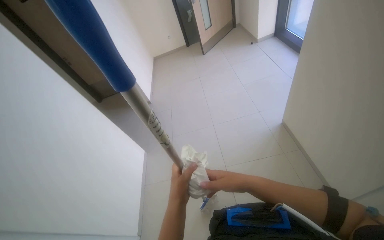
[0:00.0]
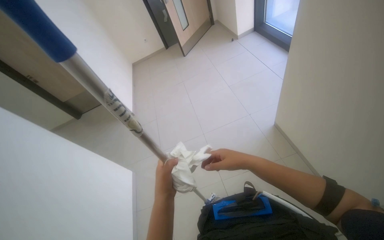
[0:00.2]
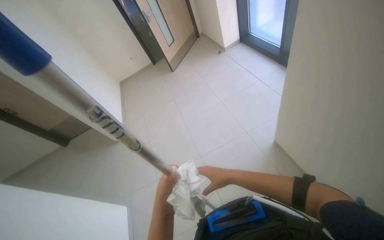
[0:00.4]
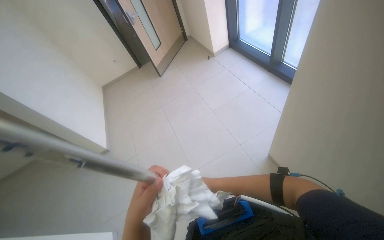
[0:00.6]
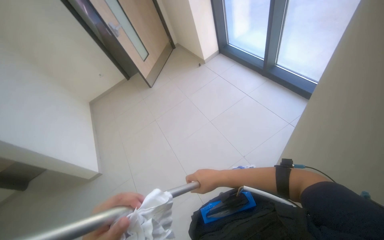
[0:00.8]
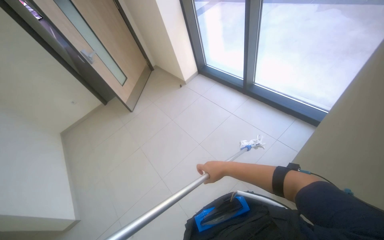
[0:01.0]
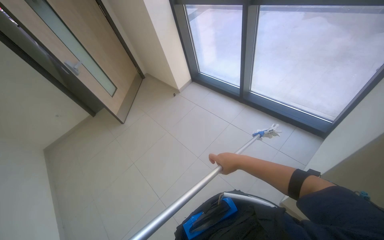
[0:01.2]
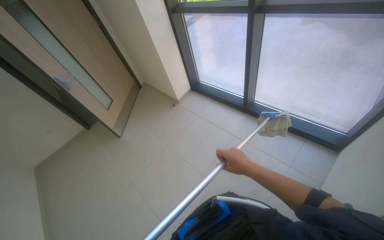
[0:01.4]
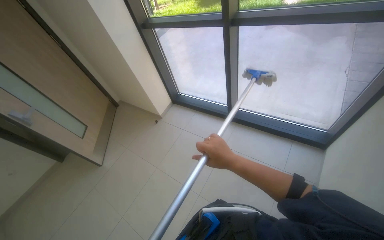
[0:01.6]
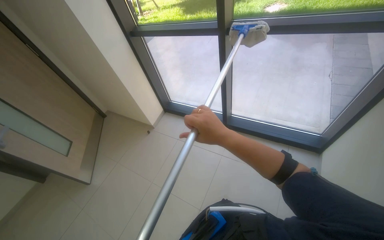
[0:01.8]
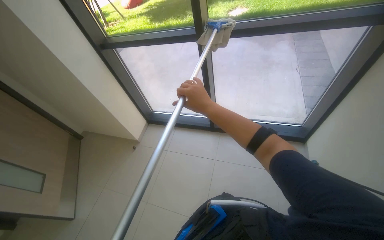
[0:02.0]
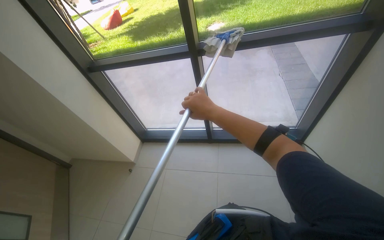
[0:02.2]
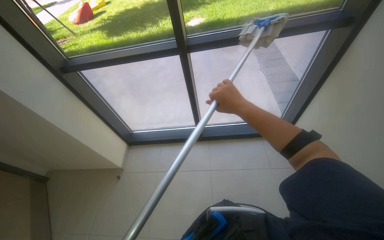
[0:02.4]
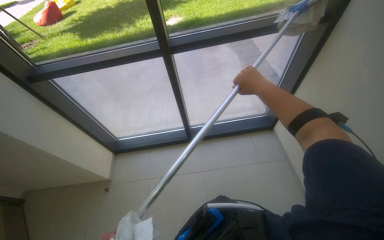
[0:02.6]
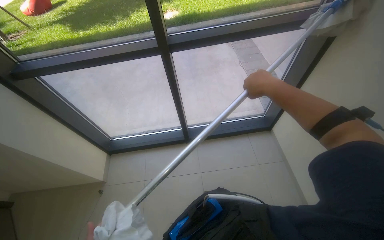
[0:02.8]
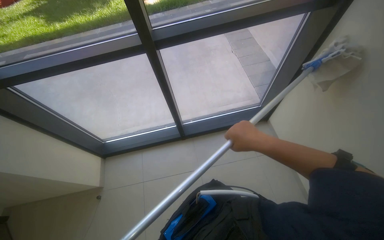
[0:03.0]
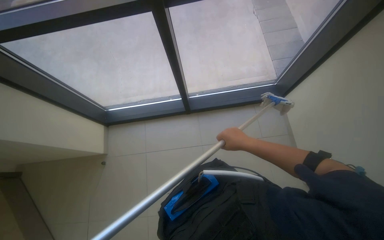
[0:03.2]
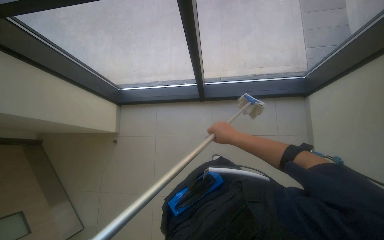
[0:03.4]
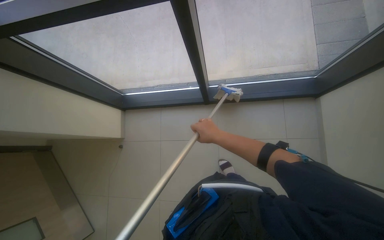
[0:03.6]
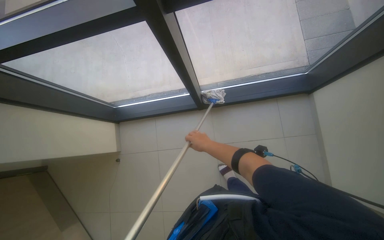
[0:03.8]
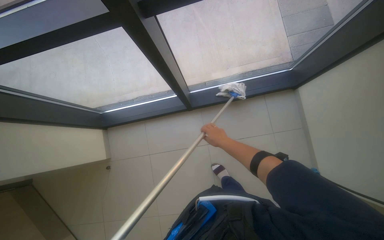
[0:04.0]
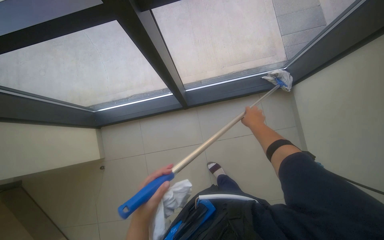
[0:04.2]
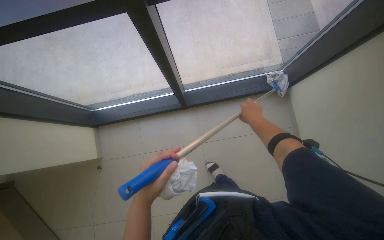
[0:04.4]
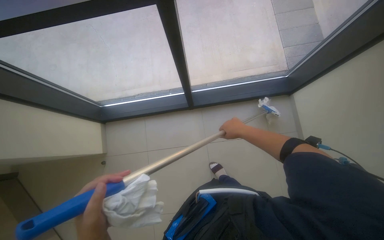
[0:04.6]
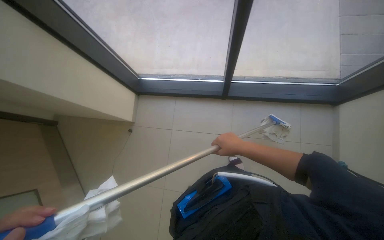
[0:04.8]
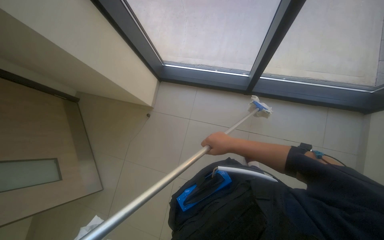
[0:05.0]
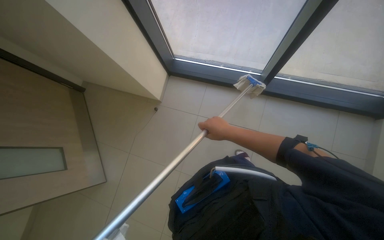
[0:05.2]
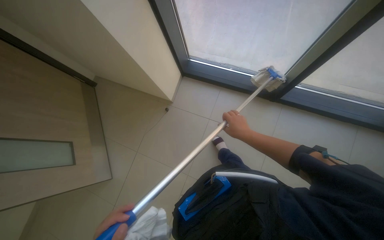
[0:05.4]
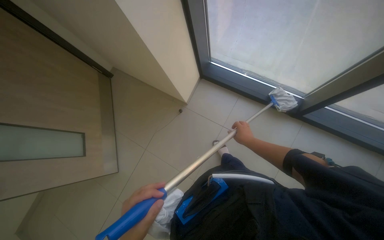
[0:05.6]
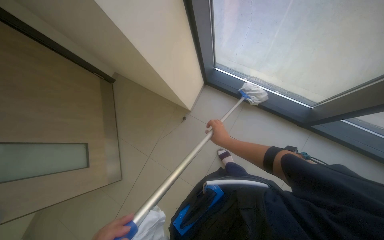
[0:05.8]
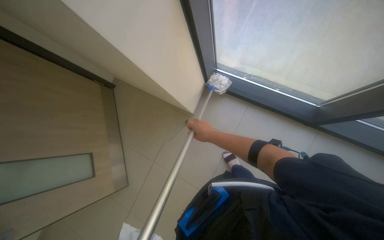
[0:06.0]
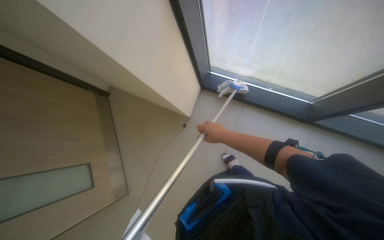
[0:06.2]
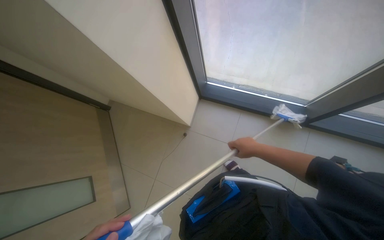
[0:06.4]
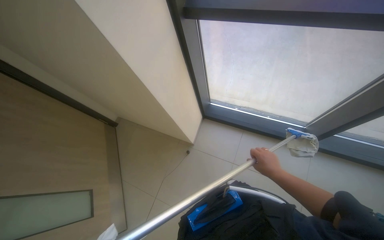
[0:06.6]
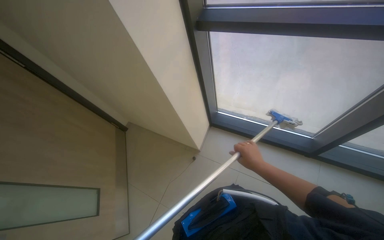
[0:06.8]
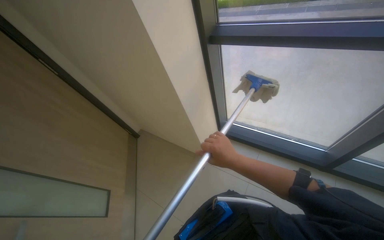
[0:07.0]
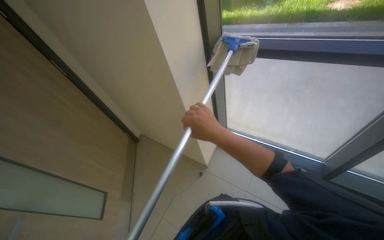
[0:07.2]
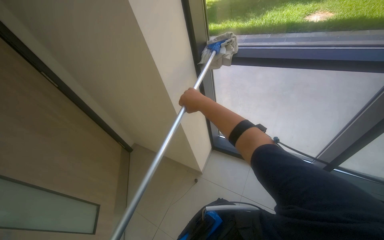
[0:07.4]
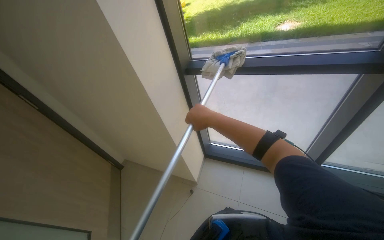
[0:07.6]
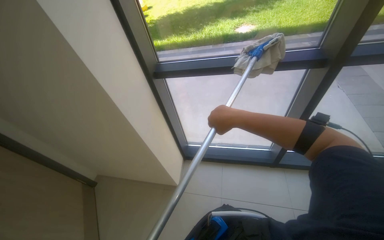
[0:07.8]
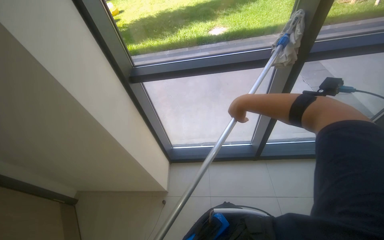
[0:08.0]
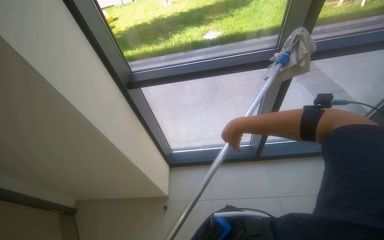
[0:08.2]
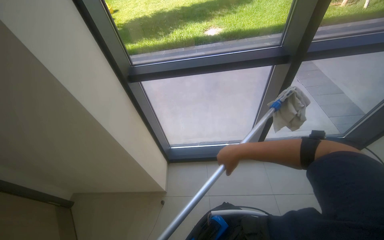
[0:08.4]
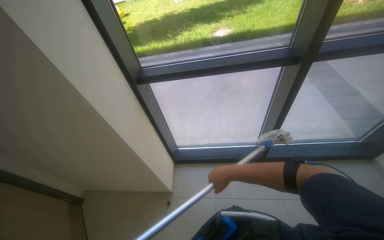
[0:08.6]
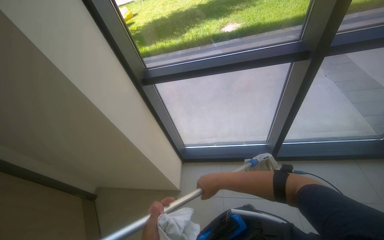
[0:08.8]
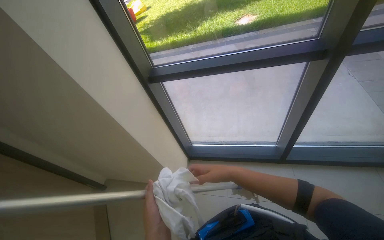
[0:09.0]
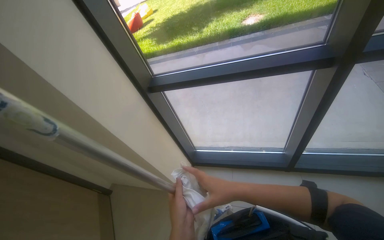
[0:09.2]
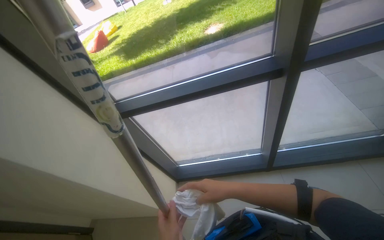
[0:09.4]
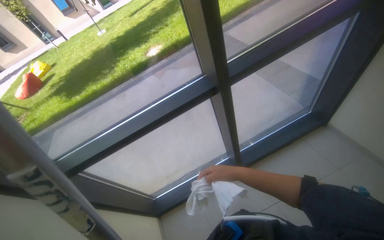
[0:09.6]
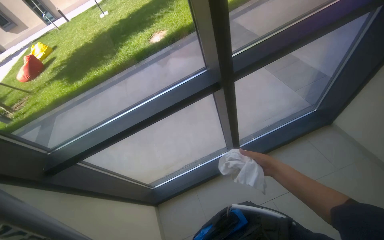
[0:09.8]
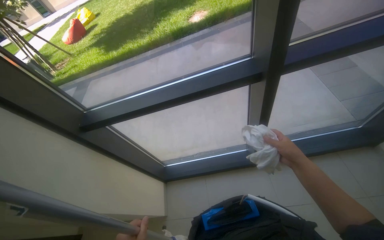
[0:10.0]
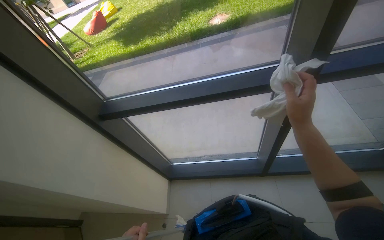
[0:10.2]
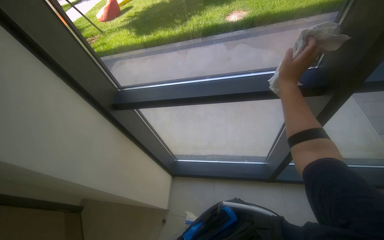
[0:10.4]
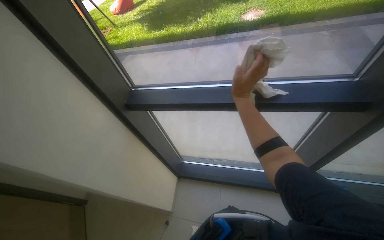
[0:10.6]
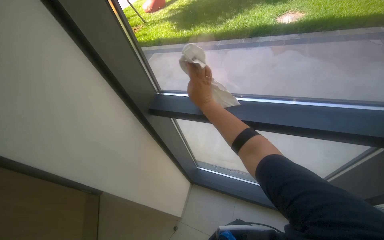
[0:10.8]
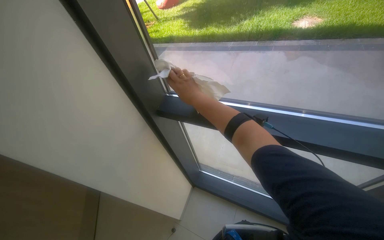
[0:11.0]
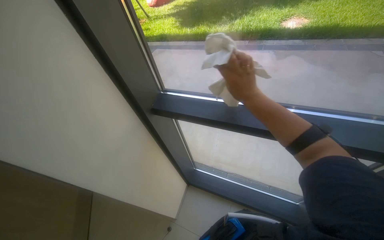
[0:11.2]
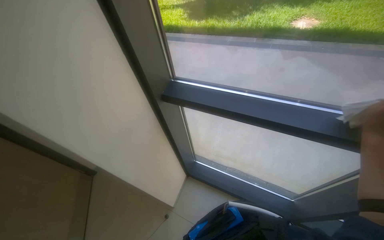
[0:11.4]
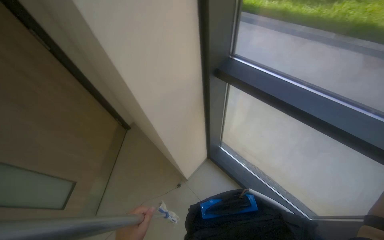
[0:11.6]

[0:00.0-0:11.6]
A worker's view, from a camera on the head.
Job: cleaning windows.
The whole recording: Cleaning glass windows. The worker cleans the glass windows using a mop and a cloth.
0:00.0 to 0:01.4: The camera travels approximately 70 cm. The head rotates about 30 degrees to the right. The wearer looks roughly 15 degrees further upward.
0:01.4 to 0:02.8: The head travels about 60 cm. The head rotates some 50 degrees to the right. The wearer looks some 10 degrees further upward.
0:02.8 to 0:04.4: The camera is carried roughly 40 cm. The camera pitches downward, by about 25 degrees.
0:04.4 to 0:05.8: The camera travels about 50 cm. The head turns to the left by about 45 degrees.
0:05.8 to 0:07.2: The camera pitches upward, by some 25 degrees. The right hand moves nearer to the camera, roughly 25 cm, and reaches roughly 15 cm to the right, then returns.
0:07.2 to 0:08.8: The wearer looks approximately 25 degrees further to the right.
0:08.8 to 0:10.2: The right hand is displaced up the picture and to the right by roughly 50 cm.
0:10.2 to 0:11.6: The head turns to the left by roughly 45 degrees.

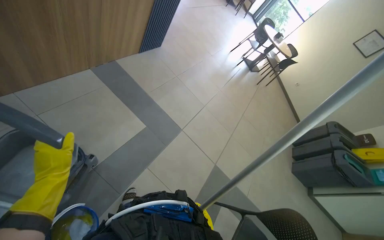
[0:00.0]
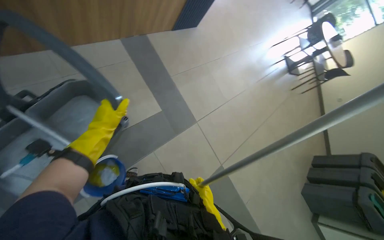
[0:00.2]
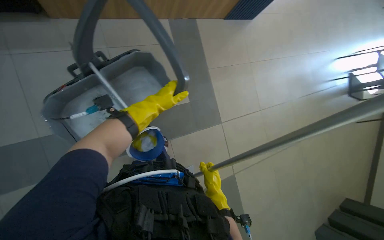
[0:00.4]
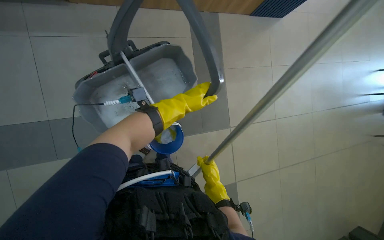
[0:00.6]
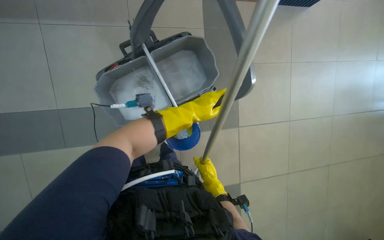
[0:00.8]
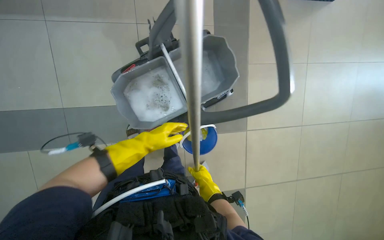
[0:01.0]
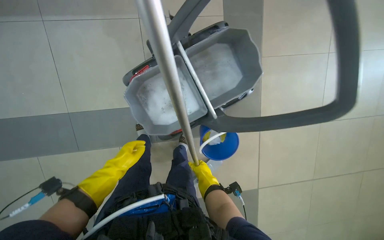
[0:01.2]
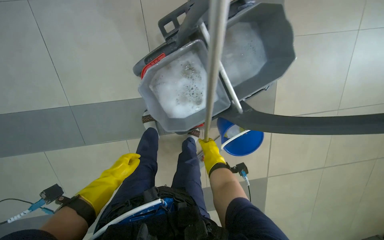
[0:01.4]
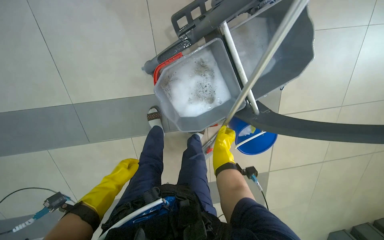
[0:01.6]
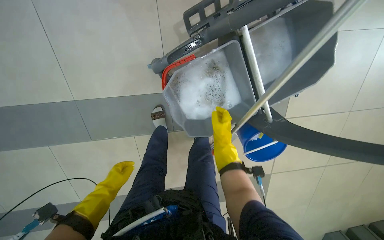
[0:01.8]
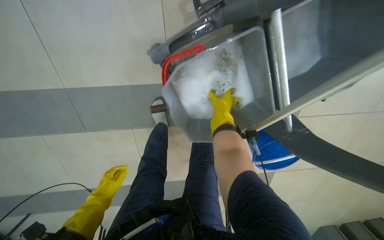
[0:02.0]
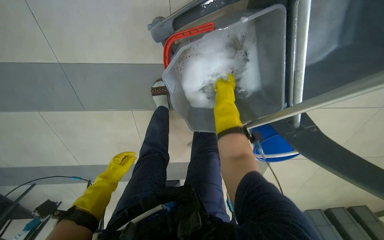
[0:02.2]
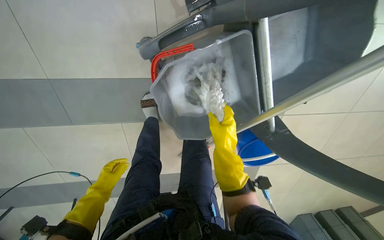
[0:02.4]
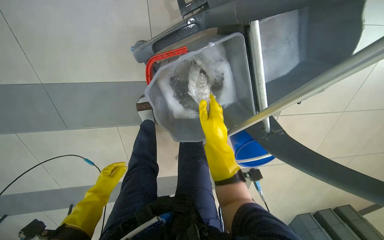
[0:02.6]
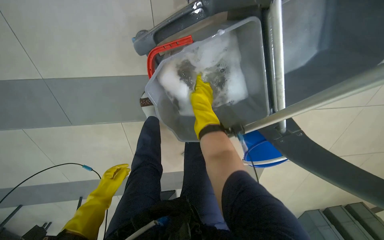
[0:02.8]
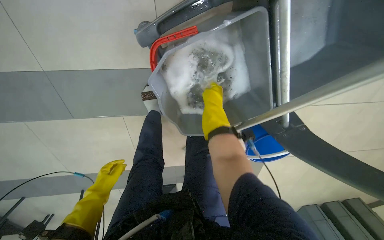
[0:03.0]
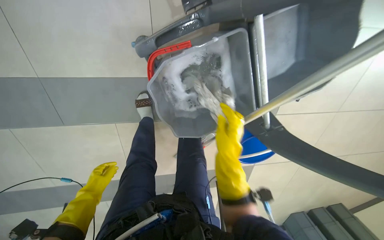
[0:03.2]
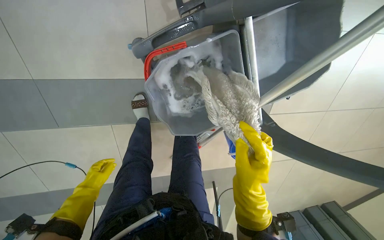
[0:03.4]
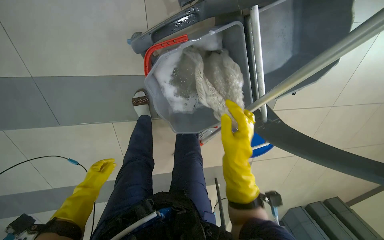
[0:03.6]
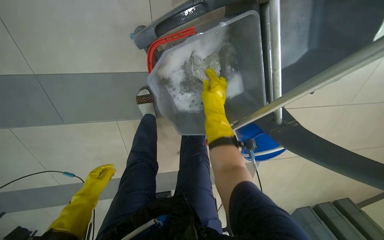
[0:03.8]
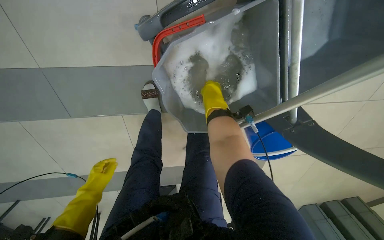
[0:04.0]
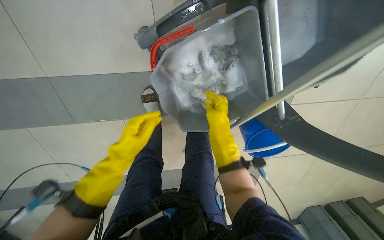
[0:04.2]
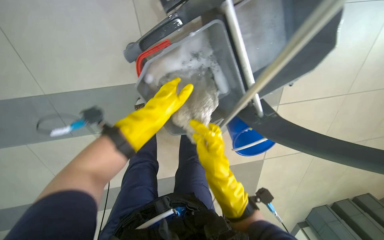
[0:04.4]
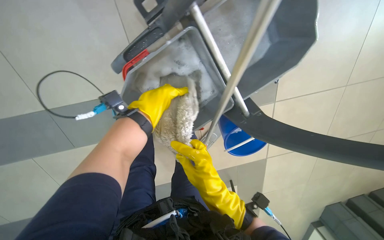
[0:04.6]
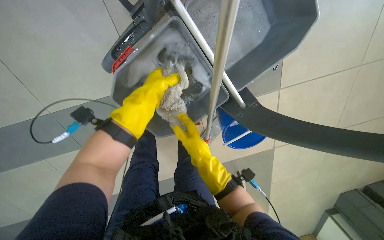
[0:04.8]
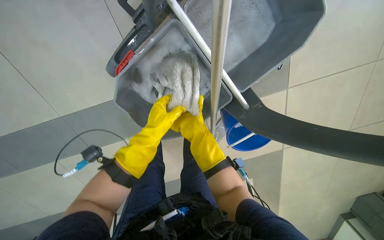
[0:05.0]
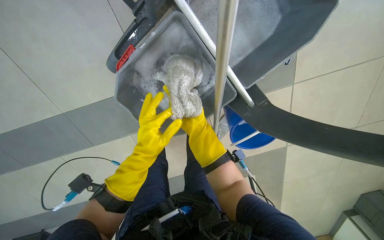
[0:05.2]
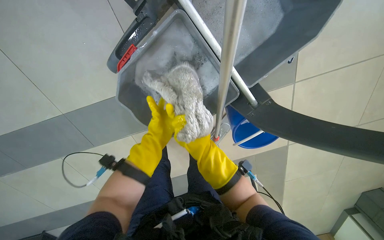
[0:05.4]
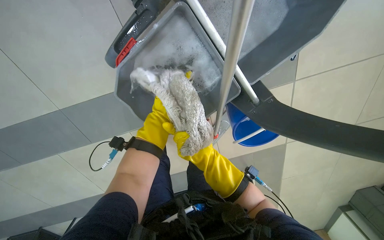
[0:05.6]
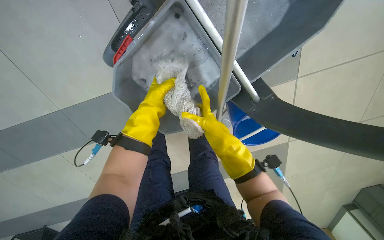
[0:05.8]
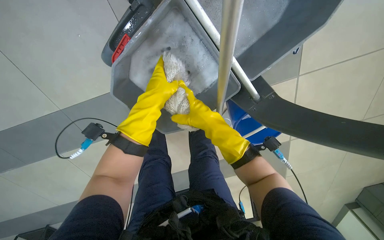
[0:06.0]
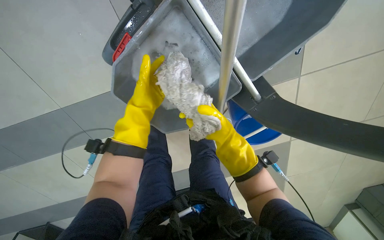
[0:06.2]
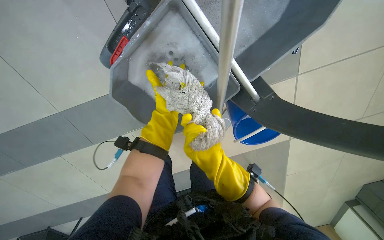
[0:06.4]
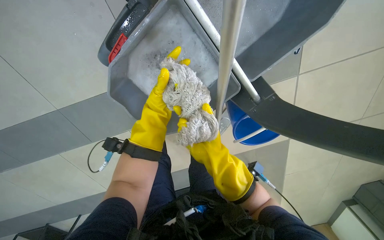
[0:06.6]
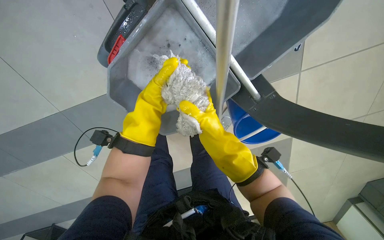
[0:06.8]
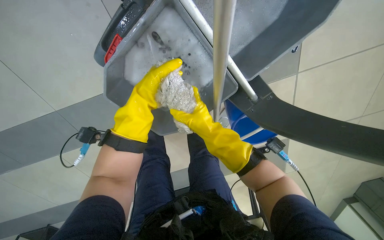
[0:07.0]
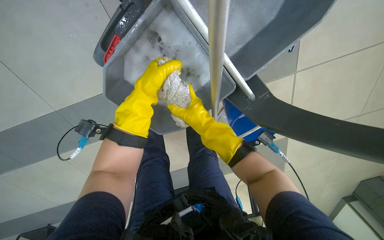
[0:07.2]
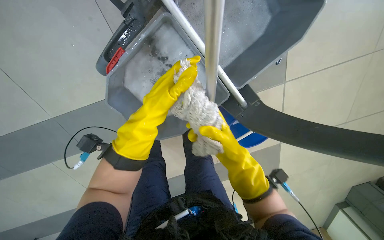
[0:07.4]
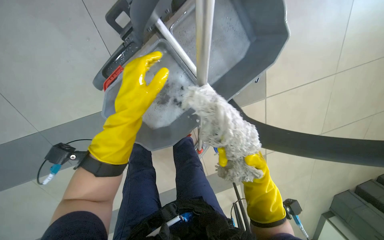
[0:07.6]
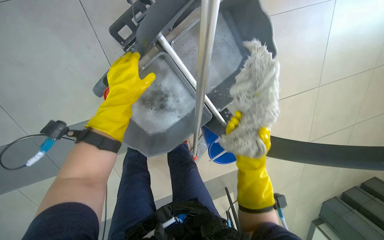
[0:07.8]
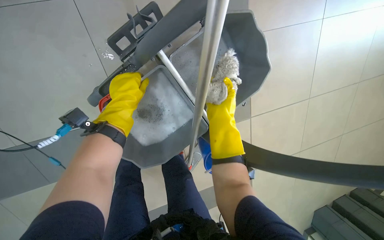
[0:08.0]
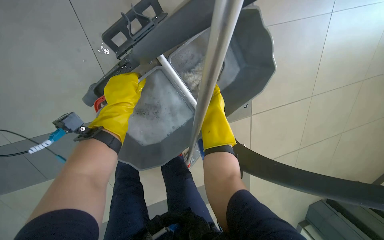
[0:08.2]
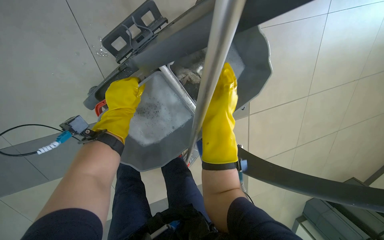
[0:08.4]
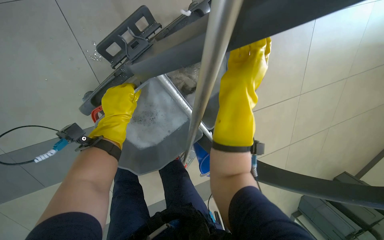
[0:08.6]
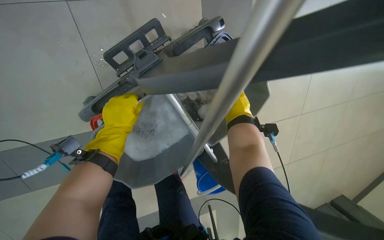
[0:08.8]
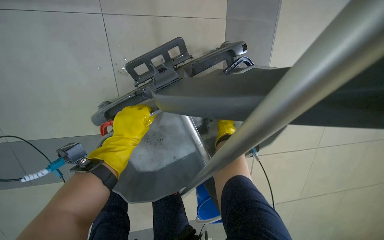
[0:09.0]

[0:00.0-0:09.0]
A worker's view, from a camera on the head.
Job: preparing cleaning supplies.
The whole recording: Cleaning and preparing mop. The worker cleans and wrings out the mop head in the bucket.
0:00.0 to 0:01.6: The head rotates roughly 45 degrees to the left. The view tilts about 15 degrees downward.
0:01.6 to 0:03.0: The view tilts some 15 degrees downward. The right hand swings up and down the picture, about 20 cm each way, with 2 reversals.
0:03.0 to 0:04.4: The right hand swings up and down the picture, roughly 25 cm each way, with 2 reversals, while the left hand shifts approximately 40 cm to the right and up the picture.
0:04.4 to 0:06.0: The left hand goes down the picture and returns, some 10 cm each way, while the right hand moves up the picture, roughly 10 cm, and goes farther from the camera and returns, approximately 30 cm each way.
0:06.0 to 0:07.6: The right hand moves up and down the picture over approximately 20 cm, changing direction 2 times.
0:07.6 to 0:09.0: The view tips upward by approximately 15 degrees. The right hand heads up the picture and farther from the camera, covering roughly 50 cm.
